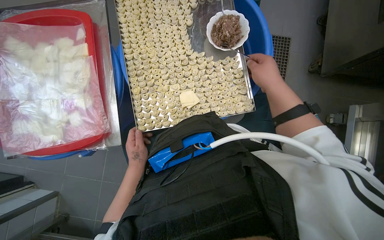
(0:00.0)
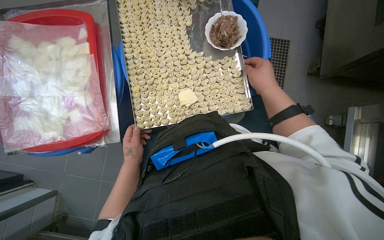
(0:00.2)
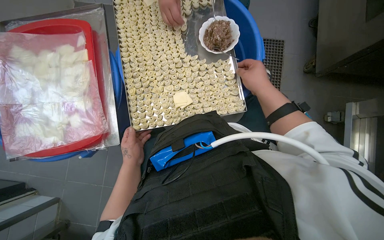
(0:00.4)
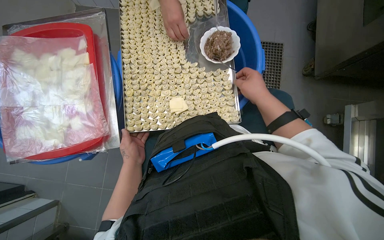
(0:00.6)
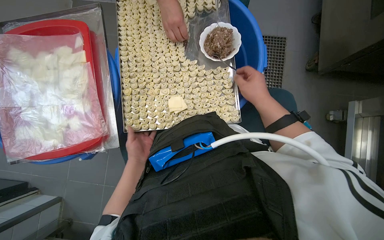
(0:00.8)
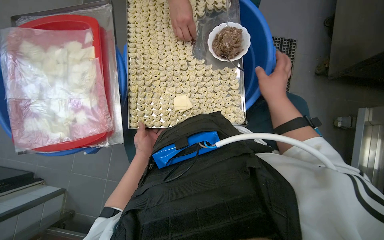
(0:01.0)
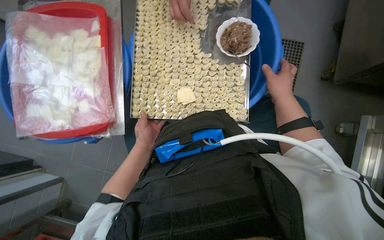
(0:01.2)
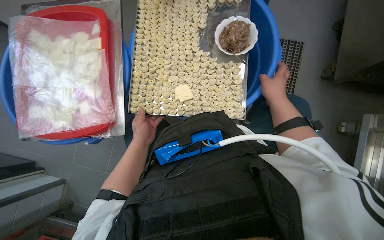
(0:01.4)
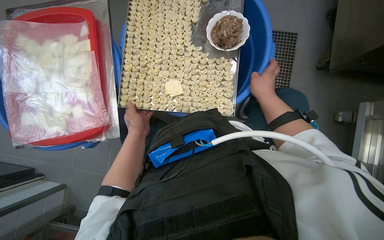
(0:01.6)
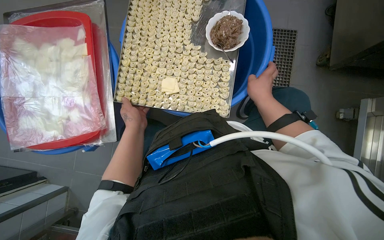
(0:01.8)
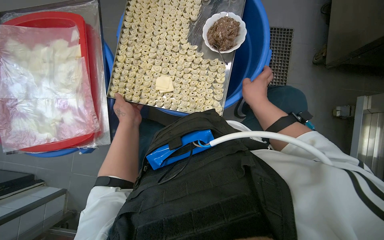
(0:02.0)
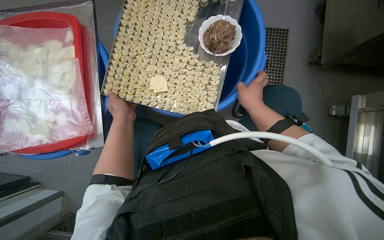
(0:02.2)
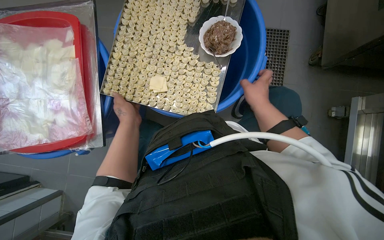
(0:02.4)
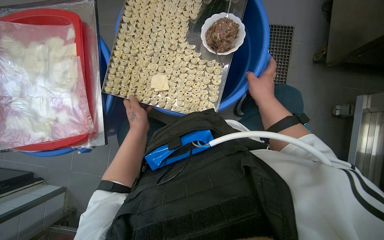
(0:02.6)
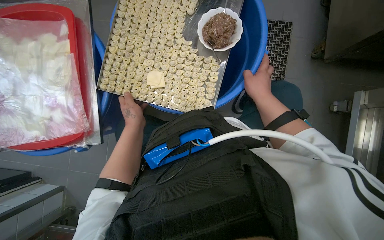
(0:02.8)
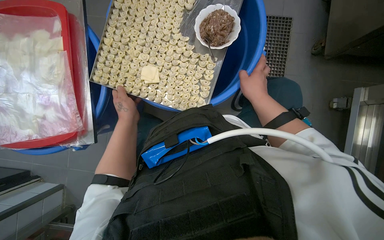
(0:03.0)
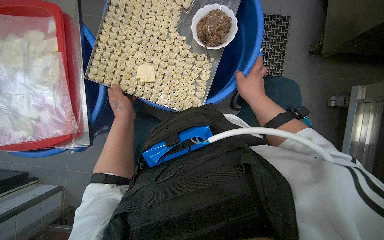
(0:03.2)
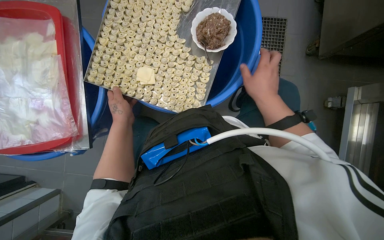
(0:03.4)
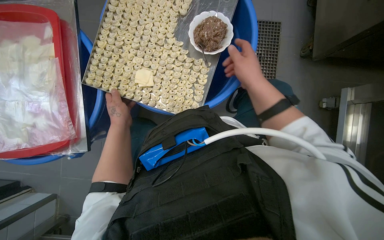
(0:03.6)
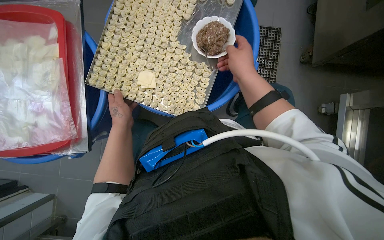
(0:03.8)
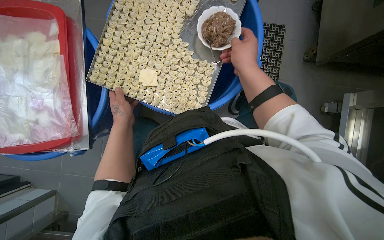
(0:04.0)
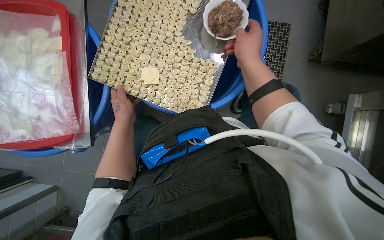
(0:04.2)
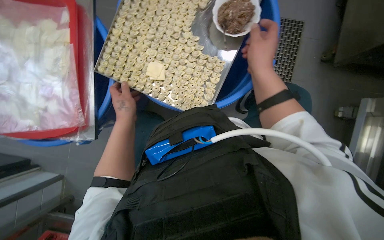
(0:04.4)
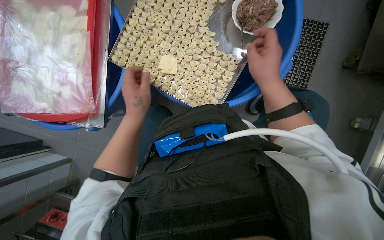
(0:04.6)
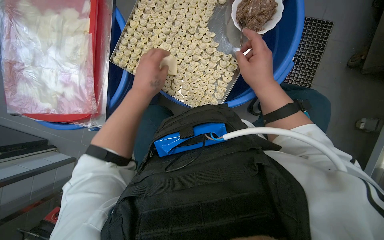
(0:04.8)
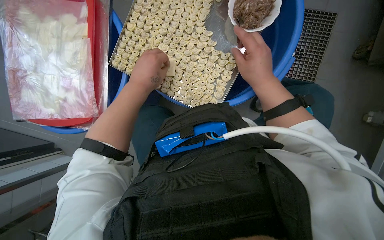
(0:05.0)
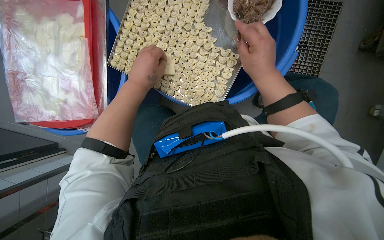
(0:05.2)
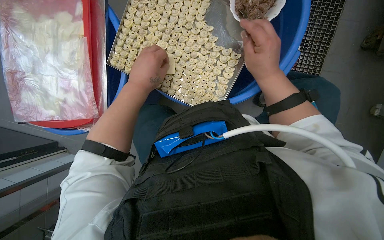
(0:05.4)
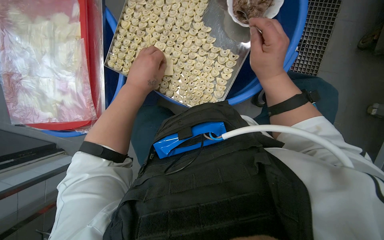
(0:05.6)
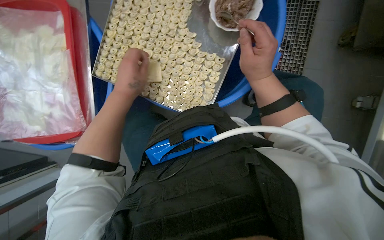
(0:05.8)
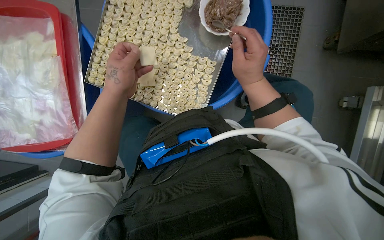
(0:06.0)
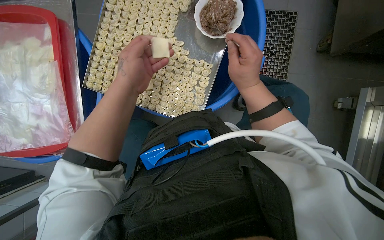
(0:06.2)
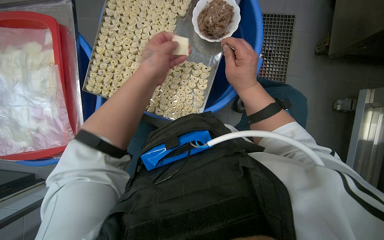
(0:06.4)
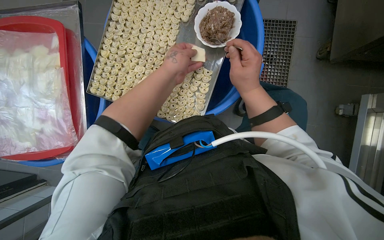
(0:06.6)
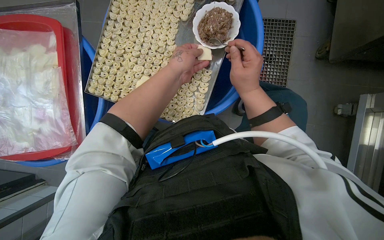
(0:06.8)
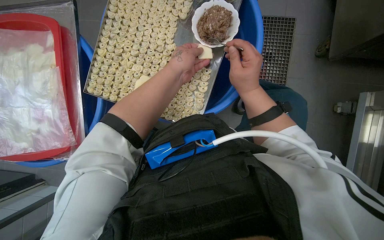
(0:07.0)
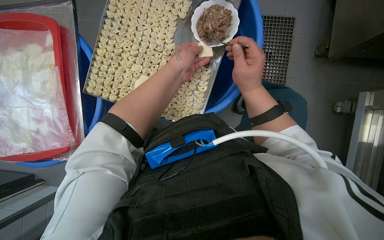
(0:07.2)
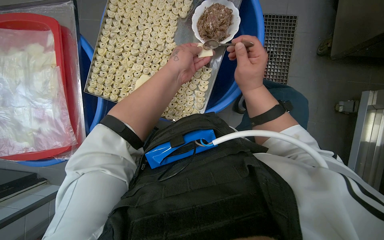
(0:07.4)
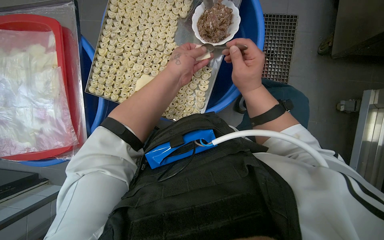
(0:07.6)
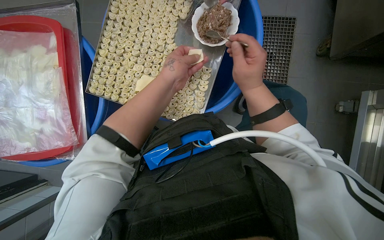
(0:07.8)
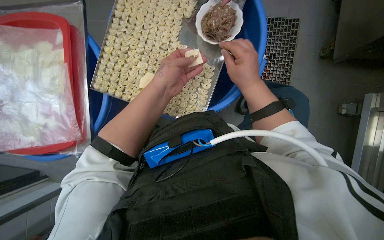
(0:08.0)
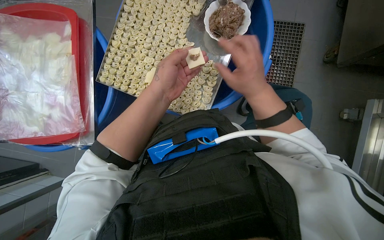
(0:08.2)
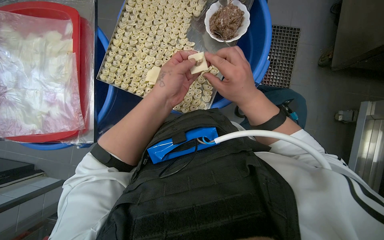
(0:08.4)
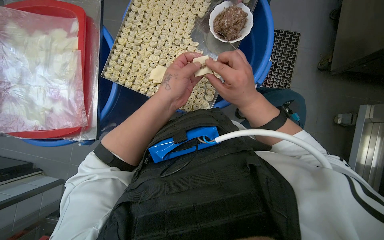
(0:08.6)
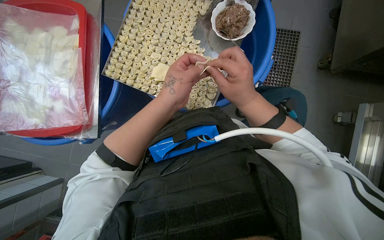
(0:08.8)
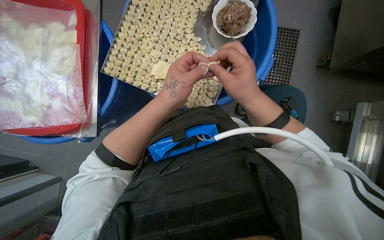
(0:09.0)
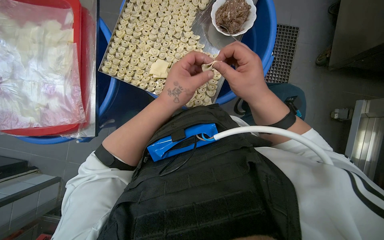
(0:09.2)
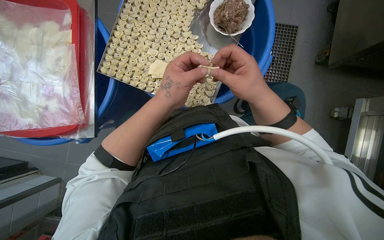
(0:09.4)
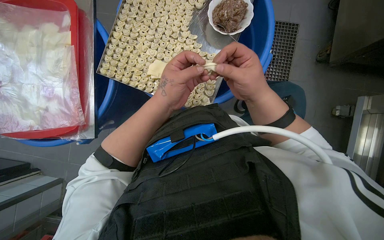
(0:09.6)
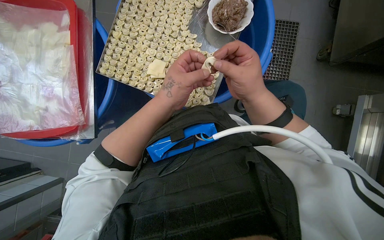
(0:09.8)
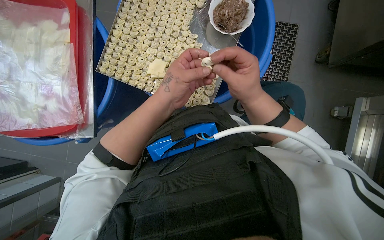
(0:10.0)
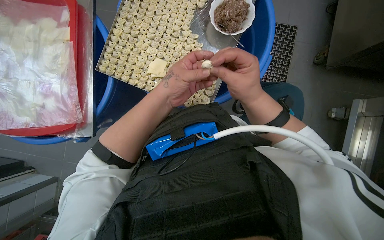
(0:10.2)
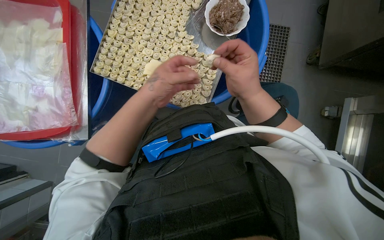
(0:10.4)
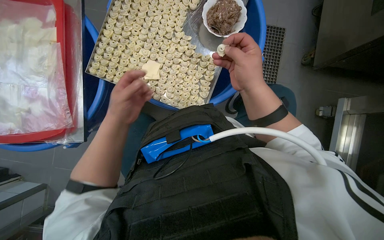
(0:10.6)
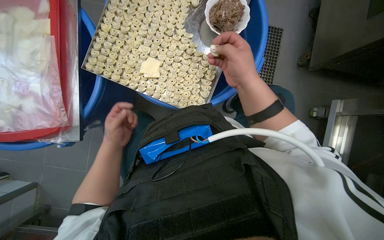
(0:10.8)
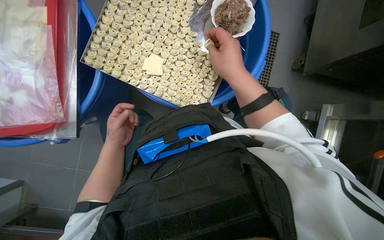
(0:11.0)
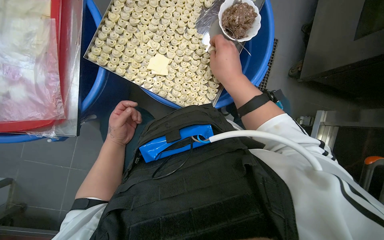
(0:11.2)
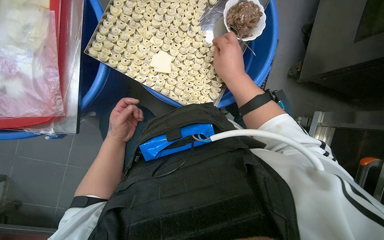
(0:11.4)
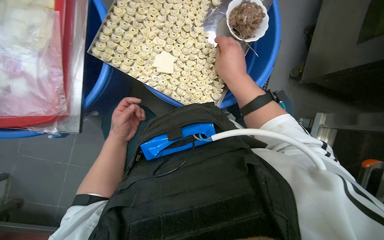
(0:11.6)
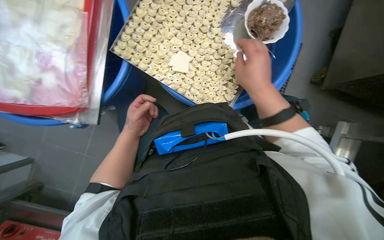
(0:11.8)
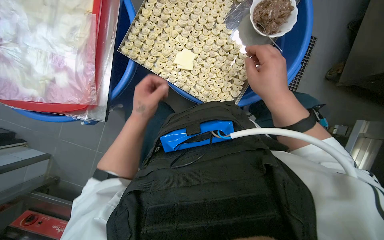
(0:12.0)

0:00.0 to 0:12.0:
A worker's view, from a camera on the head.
Job: preparing food.
The whole recording: Making dumplings with meat filling. The worker picks up dough, fills it with meat, folds it, and places the finished dumpling on a tray.
0:00.0 to 0:01.6: The right hand travels farther from the camera by about 10 cm.
0:01.6 to 0:03.0: The hands are busy where they are.
0:03.0 to 0:04.4: The right hand travels up the picture by some 10 cm.
0:04.4 to 0:06.0: The left hand shifts some 15 cm nearer to the camera and up the picture.
0:06.0 to 0:07.6: The left hand goes about 15 cm to the right.
0:07.6 to 0:09.0: The left hand moves down the picture, some 10 cm.
0:09.0 to 0:10.4: The hands stay close to where they were, moving slightly.
0:10.4 to 0:12.0: The left hand goes roughly 20 cm to the left and farther from the camera.

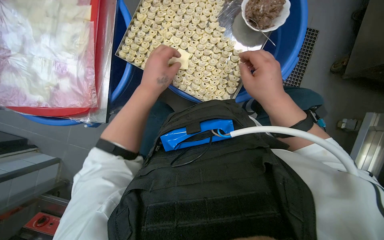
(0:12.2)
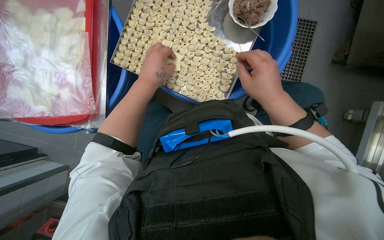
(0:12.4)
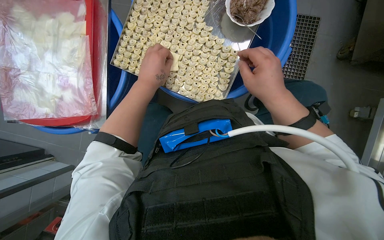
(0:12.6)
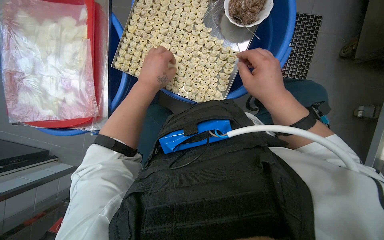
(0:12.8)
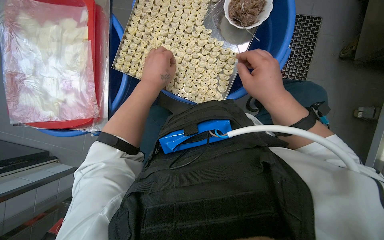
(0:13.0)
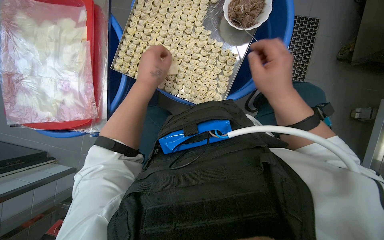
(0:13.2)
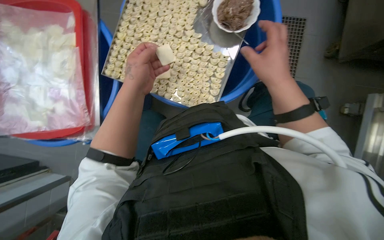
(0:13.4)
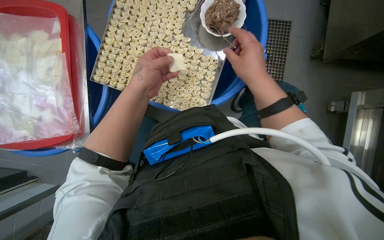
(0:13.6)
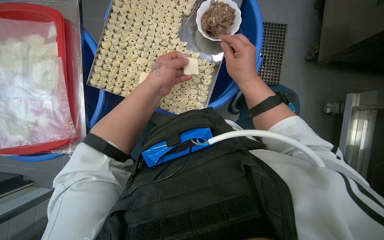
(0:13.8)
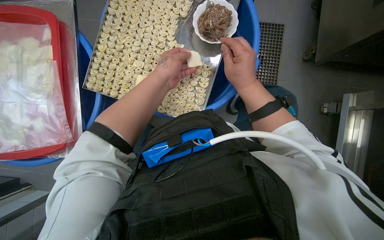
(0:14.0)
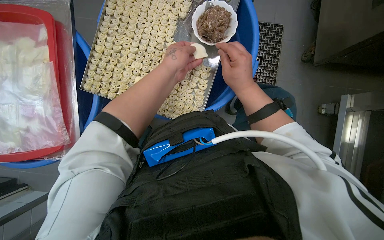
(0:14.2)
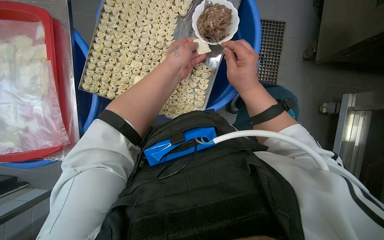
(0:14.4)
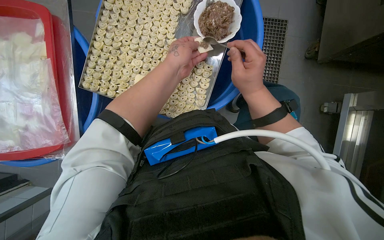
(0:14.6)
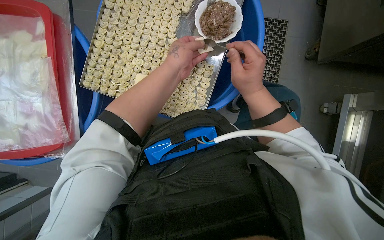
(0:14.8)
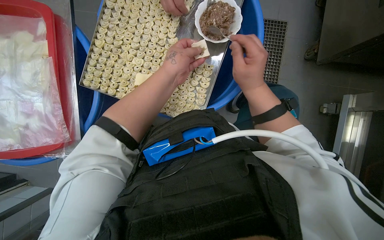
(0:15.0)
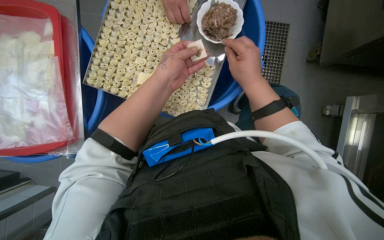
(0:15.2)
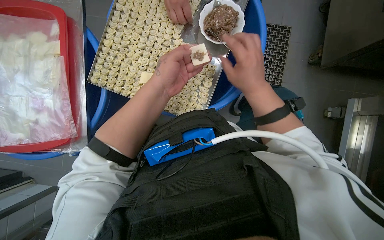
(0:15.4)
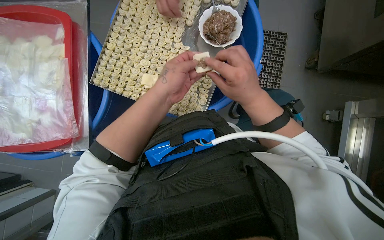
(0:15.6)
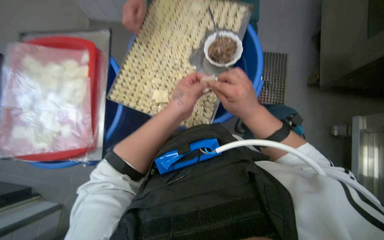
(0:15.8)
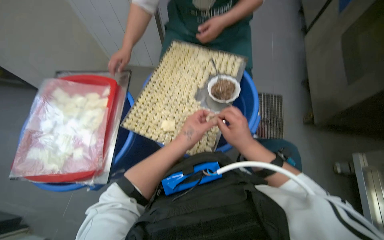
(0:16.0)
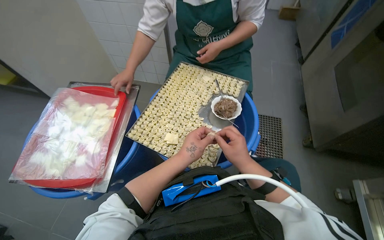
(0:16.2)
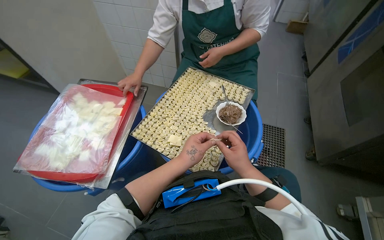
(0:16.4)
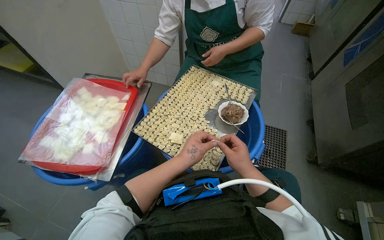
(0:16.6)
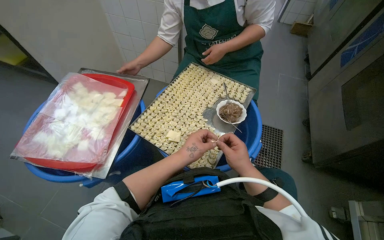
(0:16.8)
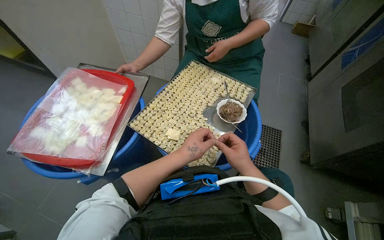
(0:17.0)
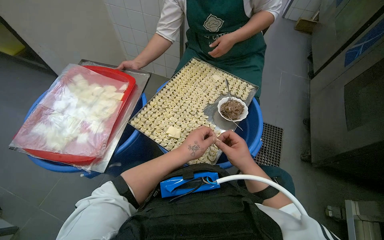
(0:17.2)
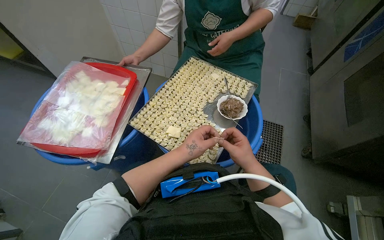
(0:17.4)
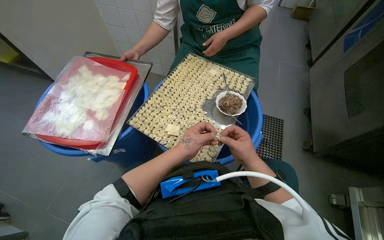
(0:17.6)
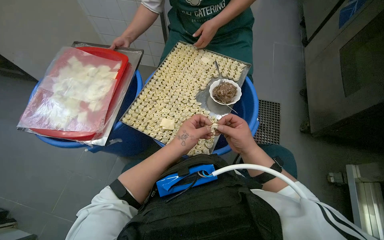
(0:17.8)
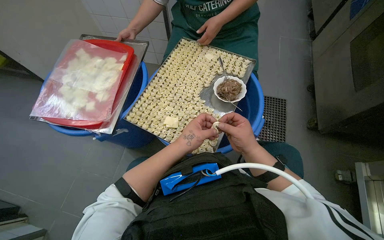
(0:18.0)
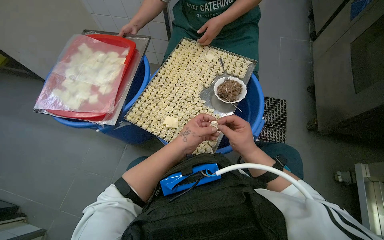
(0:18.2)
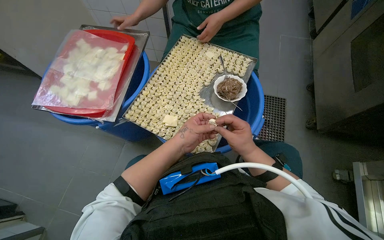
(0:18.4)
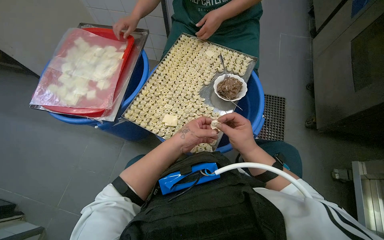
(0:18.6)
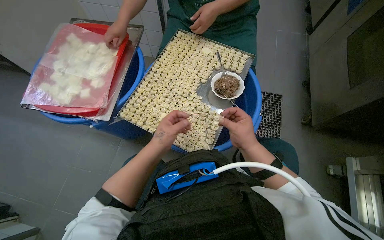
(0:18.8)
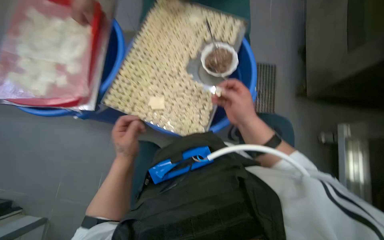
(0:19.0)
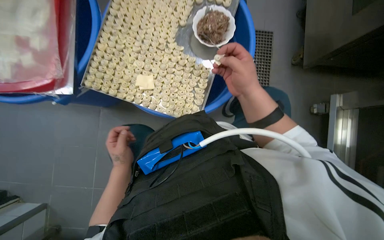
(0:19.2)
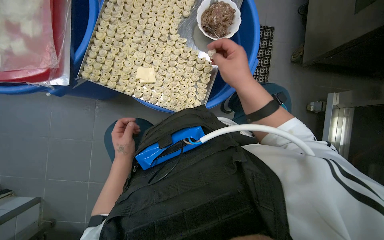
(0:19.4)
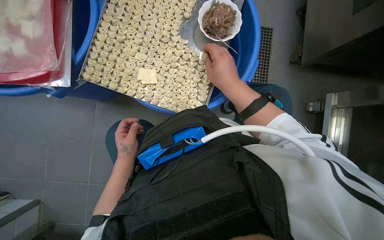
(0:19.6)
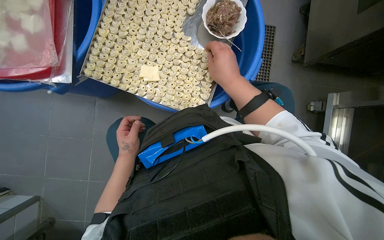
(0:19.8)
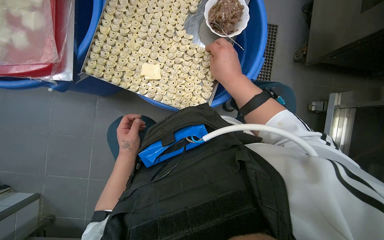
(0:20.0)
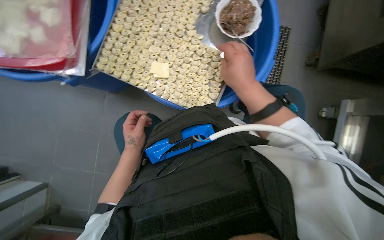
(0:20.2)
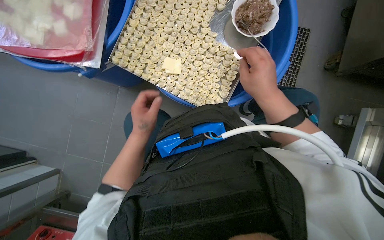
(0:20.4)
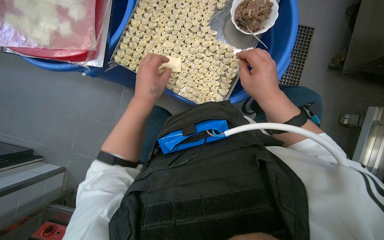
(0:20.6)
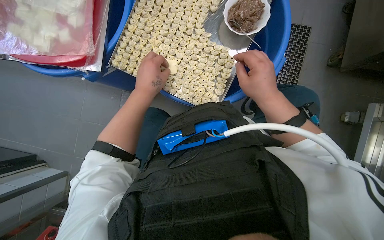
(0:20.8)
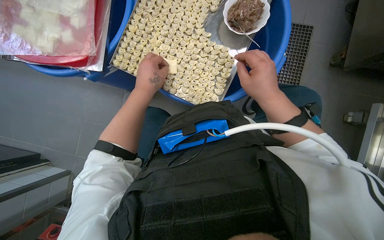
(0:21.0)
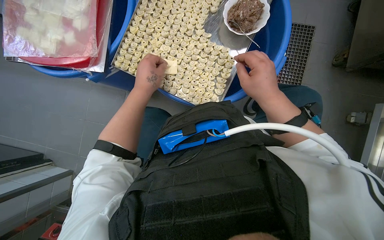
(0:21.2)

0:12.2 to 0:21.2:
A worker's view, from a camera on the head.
Job: preparing food.
The whole recording: Making dumplings with meat filling. The worker picks up dough, fills it with meat, folds it, and places the finished dumpling on a tray.
0:15.2 to 0:16.6: The view tilts some 30 degrees upward. The left hand goes roughly 10 cm down the picture.
0:16.6 to 0:18.2: The hands stay close to where they were, moving slightly.
0:18.2 to 0:19.8: The view tilts some 25 degrees downward. The left hand travels farther from the camera and to the left by approximately 20 cm.
0:19.8 to 0:21.2: The left hand travels up the picture and nearer to the camera by approximately 20 cm.
